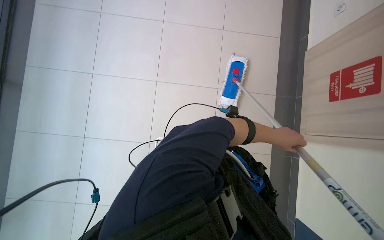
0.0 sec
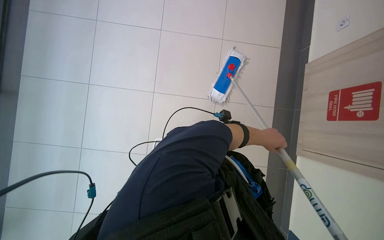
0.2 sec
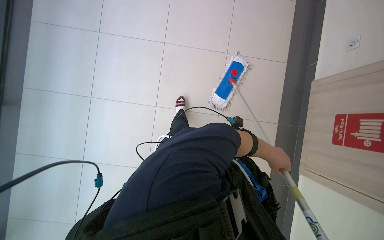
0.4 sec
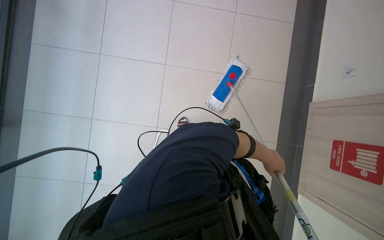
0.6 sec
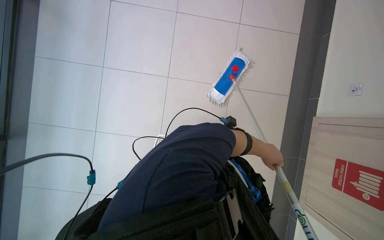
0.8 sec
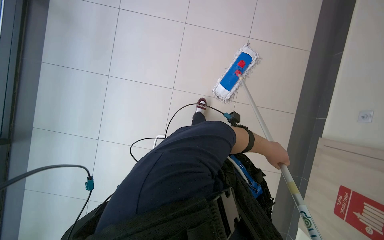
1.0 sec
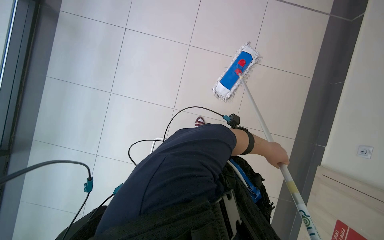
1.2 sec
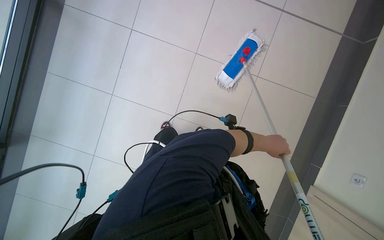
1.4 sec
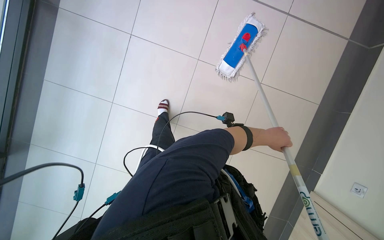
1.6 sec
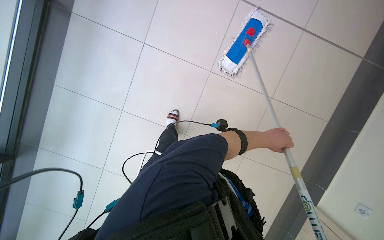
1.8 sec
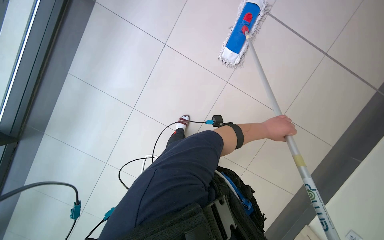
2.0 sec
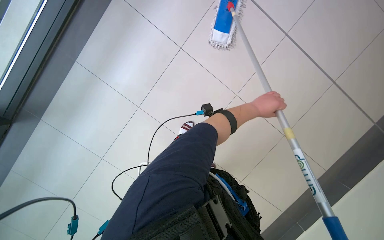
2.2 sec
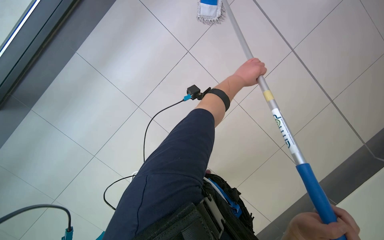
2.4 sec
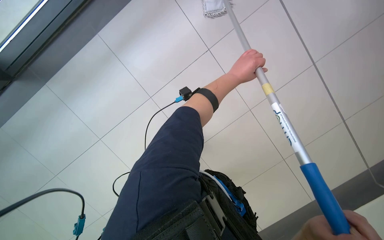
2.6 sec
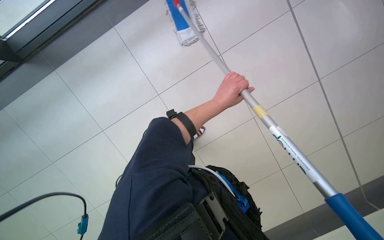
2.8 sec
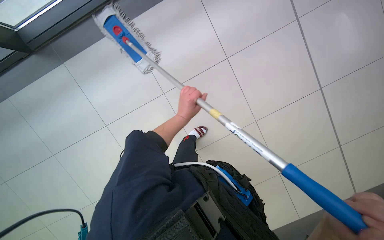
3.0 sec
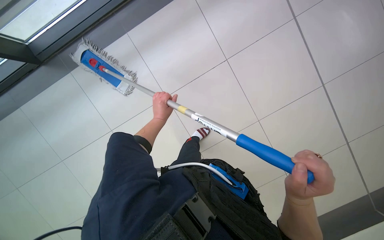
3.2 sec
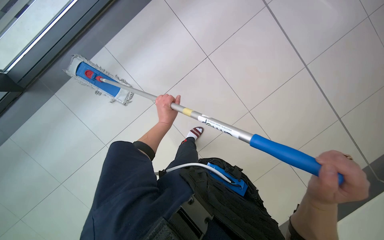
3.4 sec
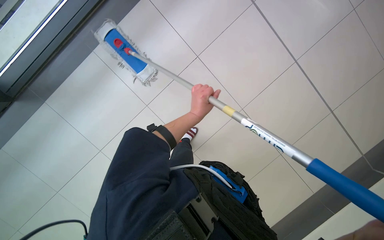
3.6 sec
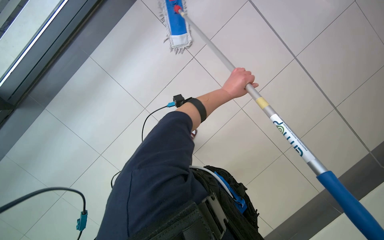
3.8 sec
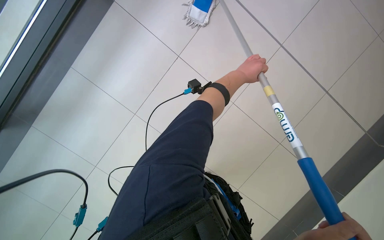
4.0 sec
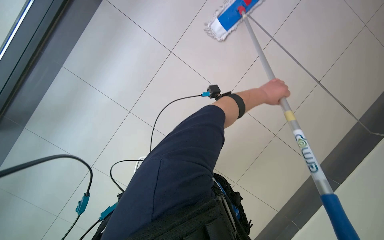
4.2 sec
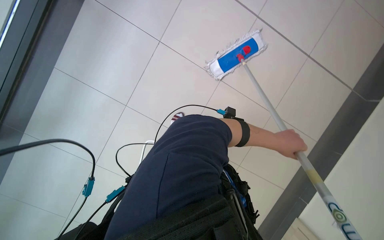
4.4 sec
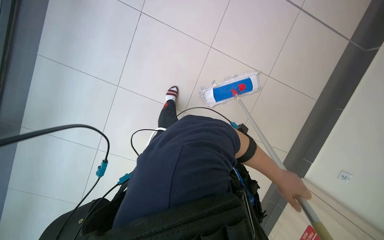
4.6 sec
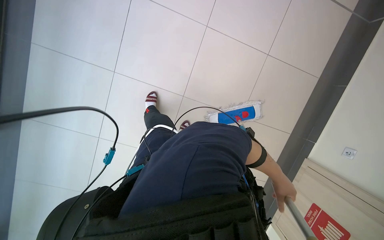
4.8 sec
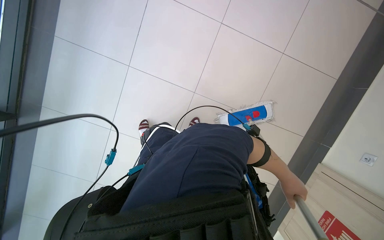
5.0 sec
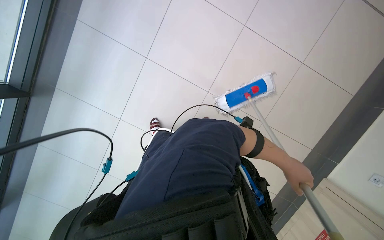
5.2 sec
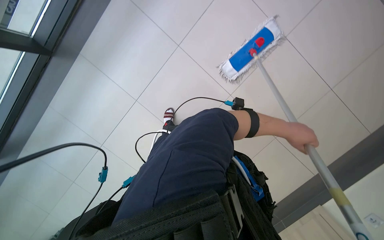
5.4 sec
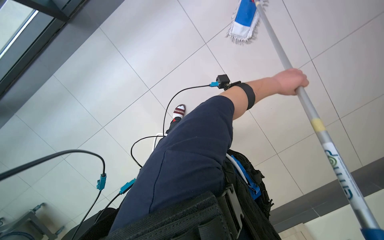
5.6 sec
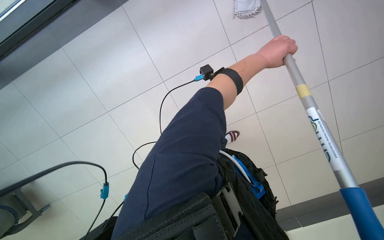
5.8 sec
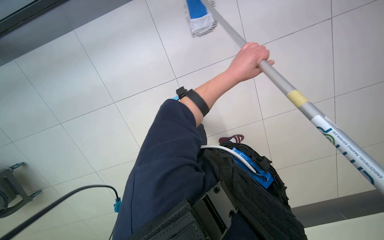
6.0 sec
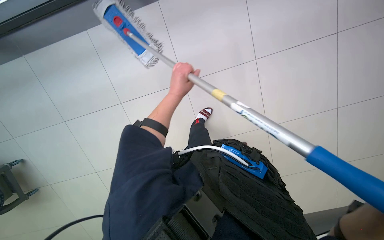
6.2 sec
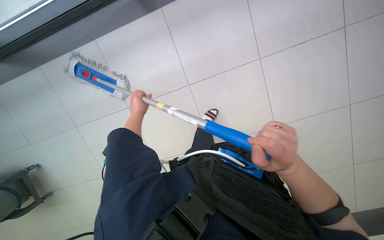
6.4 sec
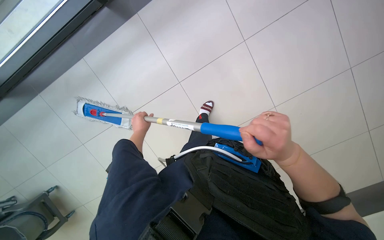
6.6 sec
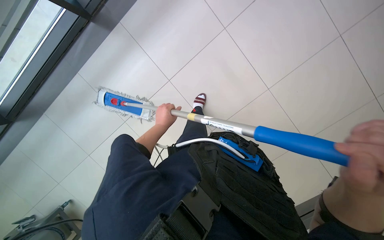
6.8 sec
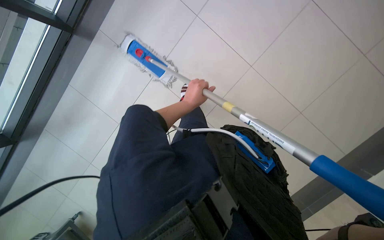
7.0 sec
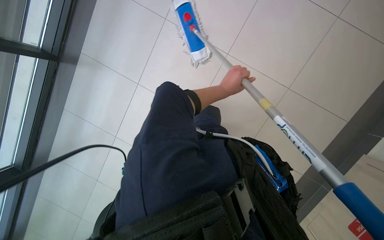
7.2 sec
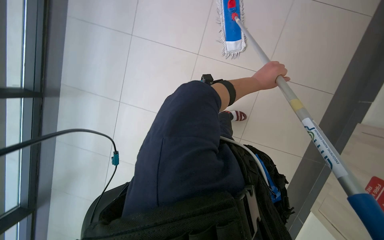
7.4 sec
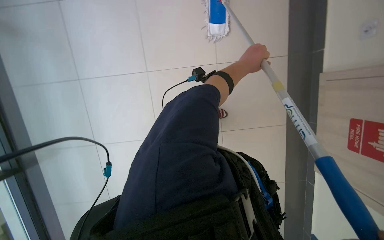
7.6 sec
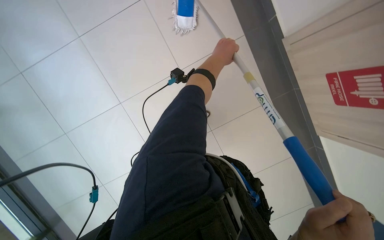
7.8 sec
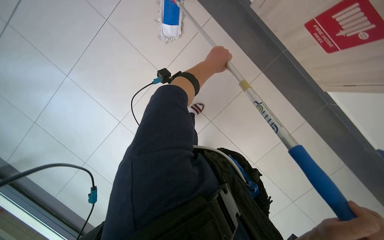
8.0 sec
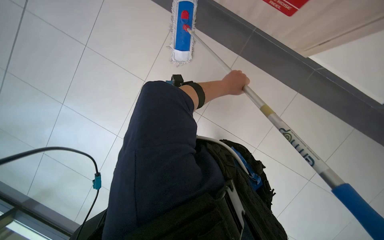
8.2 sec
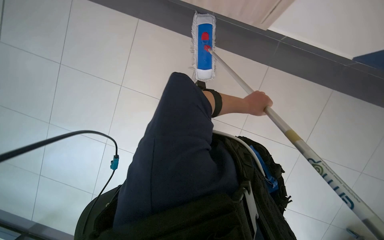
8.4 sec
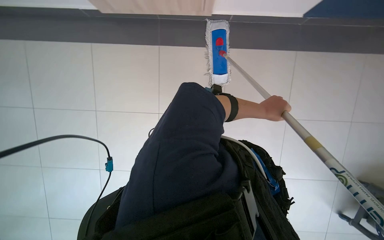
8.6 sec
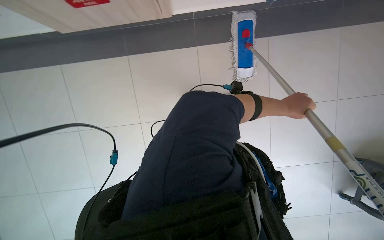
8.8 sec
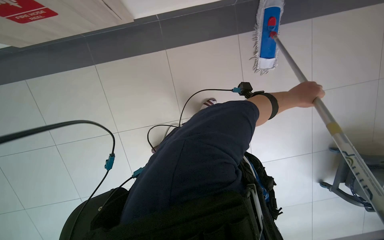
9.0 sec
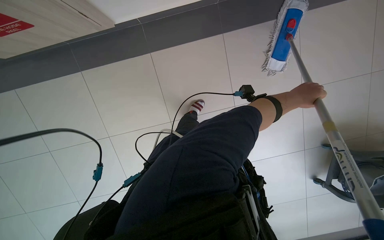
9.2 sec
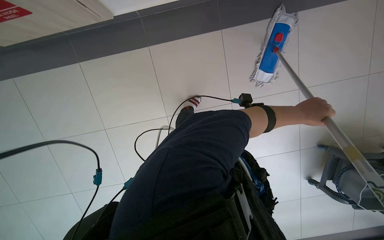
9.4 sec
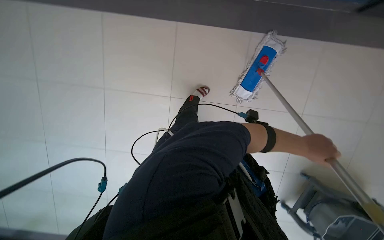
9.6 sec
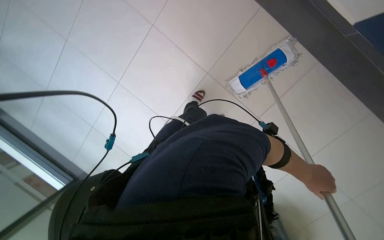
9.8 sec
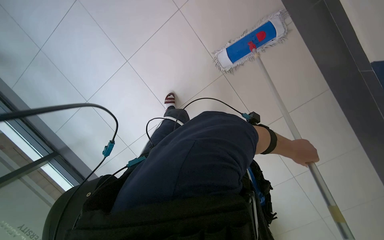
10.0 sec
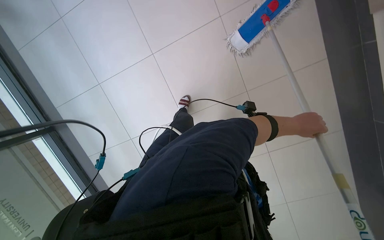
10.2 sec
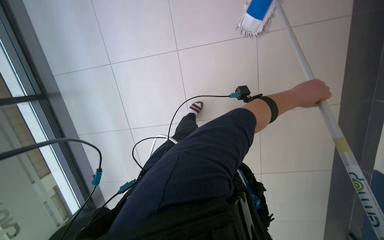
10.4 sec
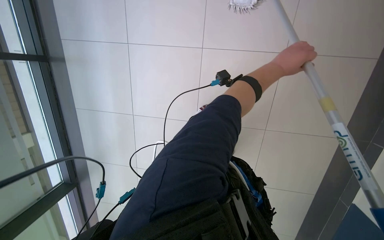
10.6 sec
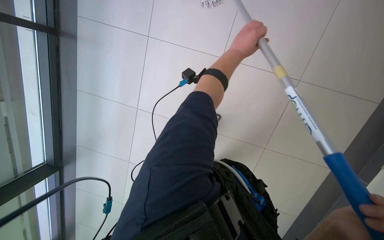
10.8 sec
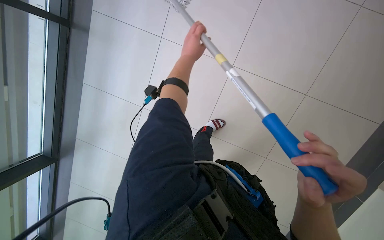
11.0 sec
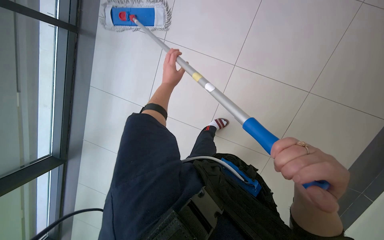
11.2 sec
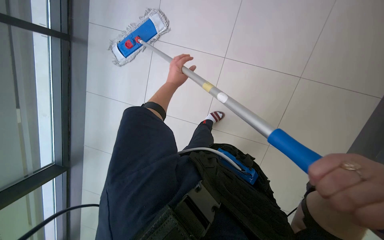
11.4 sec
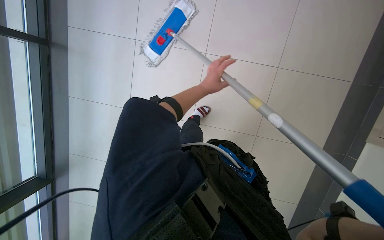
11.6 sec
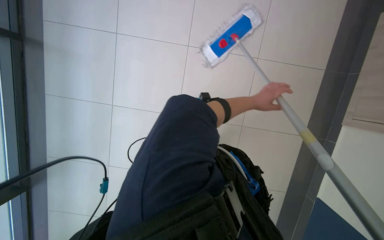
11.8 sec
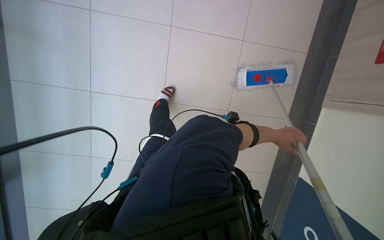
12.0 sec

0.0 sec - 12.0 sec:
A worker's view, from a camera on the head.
Job: mopping floor.
The whole recording: Mopping tiled floor. The worker mops the tiled floor, occasionally moving the mop bucket and cleaning the mop head.
0.0 sec - 1.6 sec: The camera is carried some 50 cm.
1.6 sec - 3.0 sec: The wearer looks about 15 degrees further downward. The left hand is displaced to the left by roughly 30 cm.
3.0 sec - 4.4 sec: The camera is carried some 40 cm. The camera is aimed approximately 15 degrees further to the right. The view tips upward by roughly 15 degrees. Everything in view rotates about 55 degrees clockwise.
4.4 sec - 6.0 sec: The wearer's head swings about 35 degrees to the left.
6.0 sec - 7.6 sec: The wearer looks roughly 20 degrees further downward.
7.6 sec - 9.0 sec: The view swings approximately 15 degrees to the left.
9.0 sec - 10.4 sec: The camera is carried approximately 1 m.
10.4 sec - 12.0 sec: The wearer looks some 20 degrees further to the left. The left hand moves about 35 cm to the left and comes back.

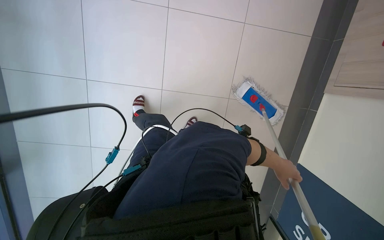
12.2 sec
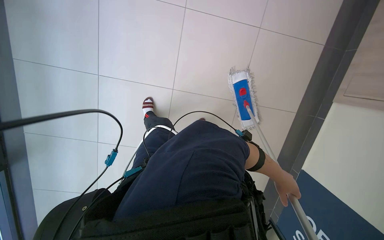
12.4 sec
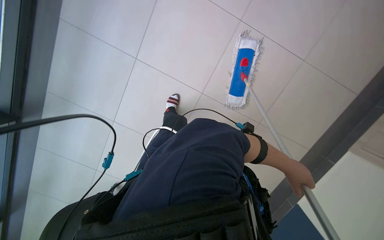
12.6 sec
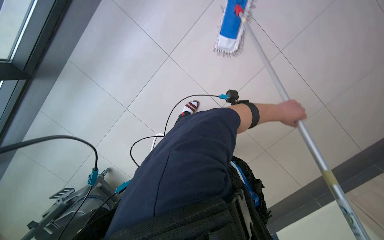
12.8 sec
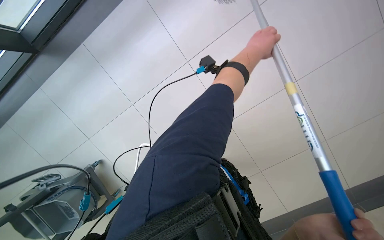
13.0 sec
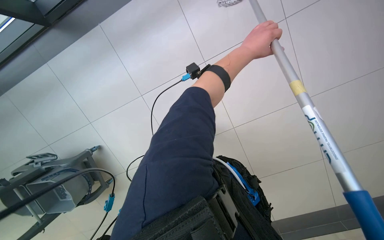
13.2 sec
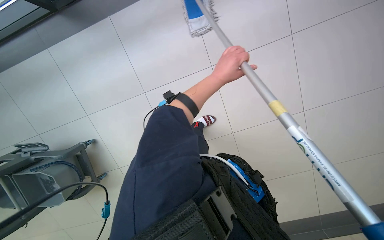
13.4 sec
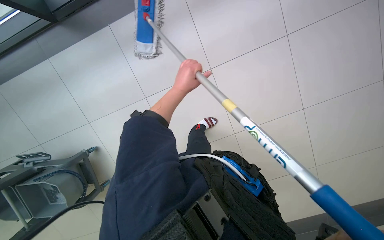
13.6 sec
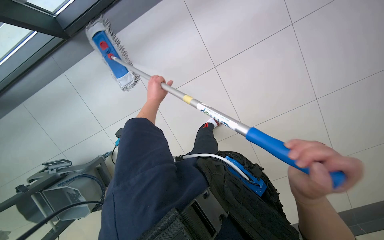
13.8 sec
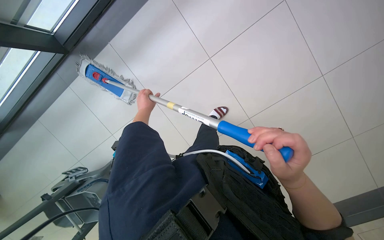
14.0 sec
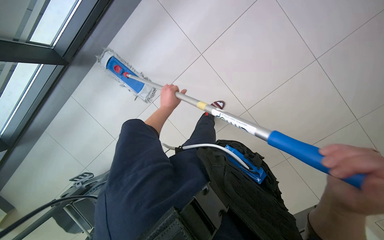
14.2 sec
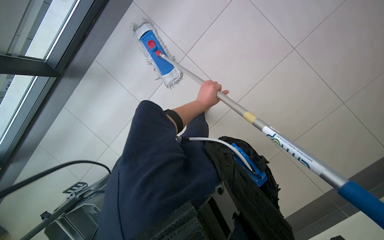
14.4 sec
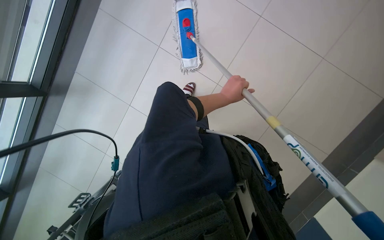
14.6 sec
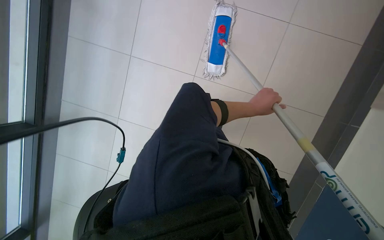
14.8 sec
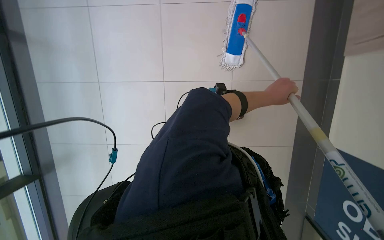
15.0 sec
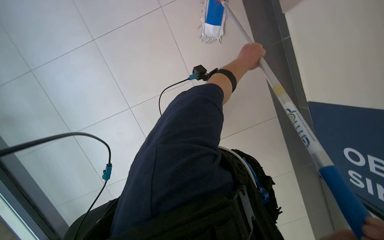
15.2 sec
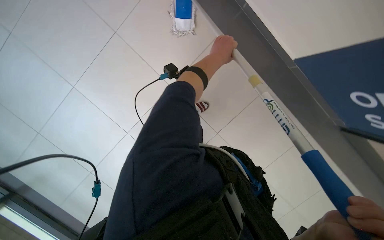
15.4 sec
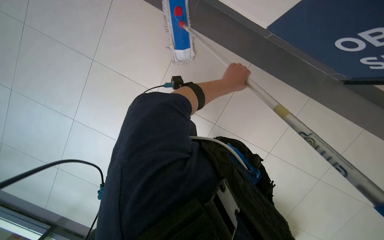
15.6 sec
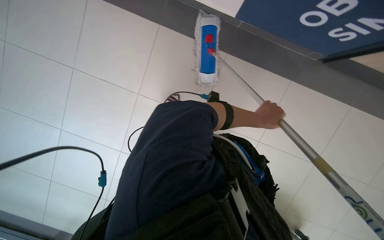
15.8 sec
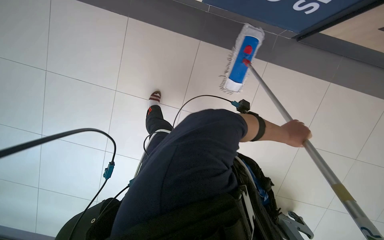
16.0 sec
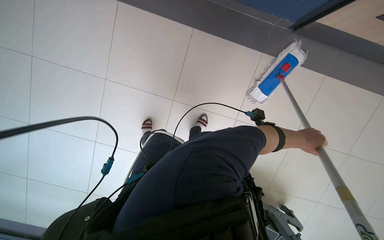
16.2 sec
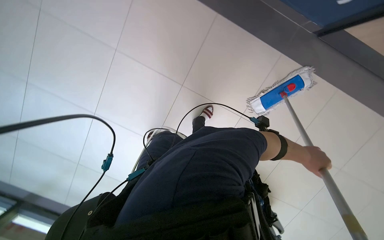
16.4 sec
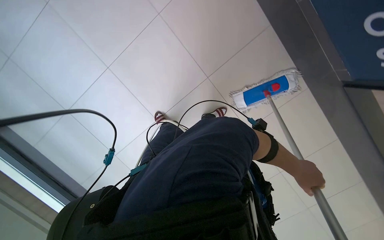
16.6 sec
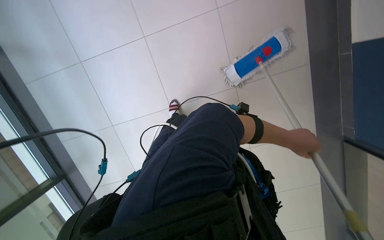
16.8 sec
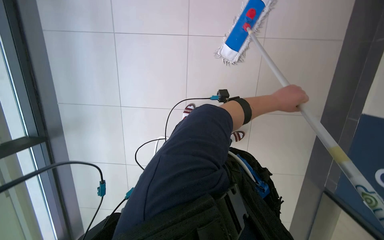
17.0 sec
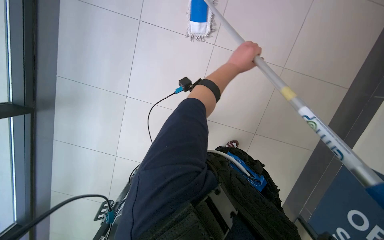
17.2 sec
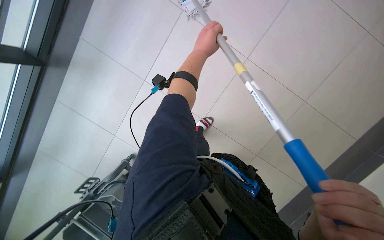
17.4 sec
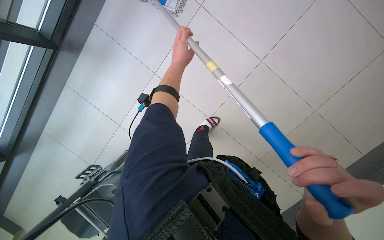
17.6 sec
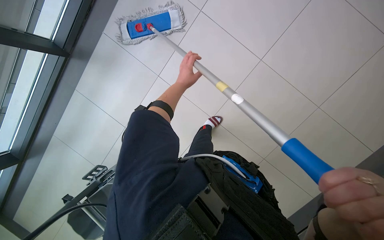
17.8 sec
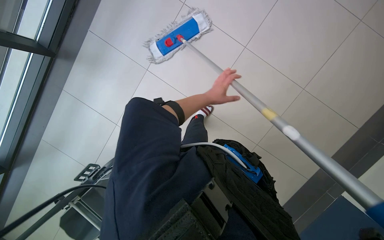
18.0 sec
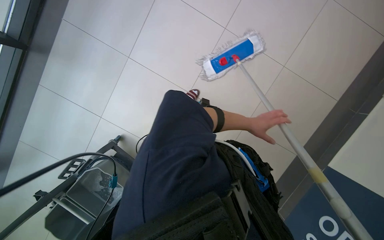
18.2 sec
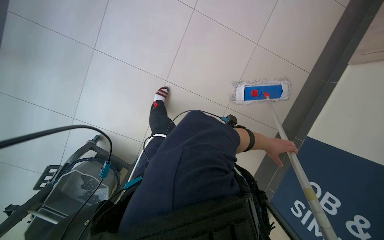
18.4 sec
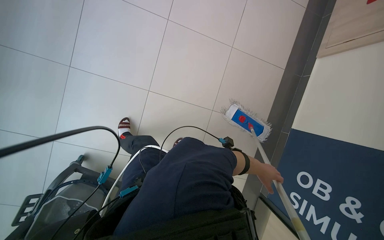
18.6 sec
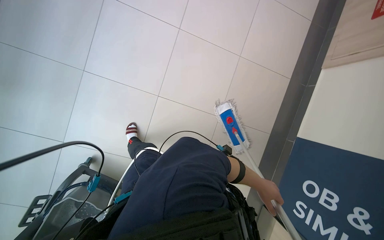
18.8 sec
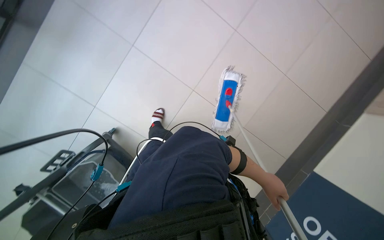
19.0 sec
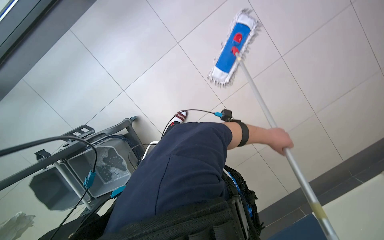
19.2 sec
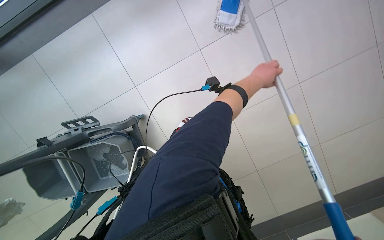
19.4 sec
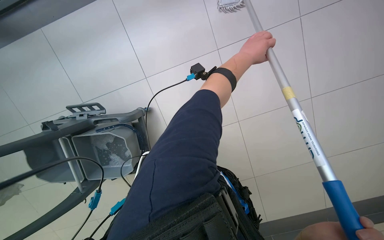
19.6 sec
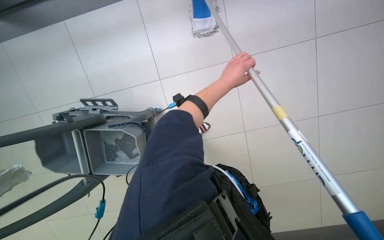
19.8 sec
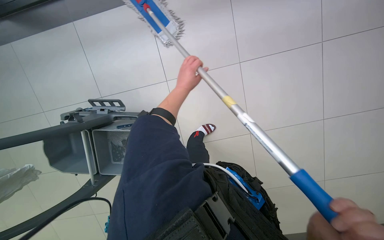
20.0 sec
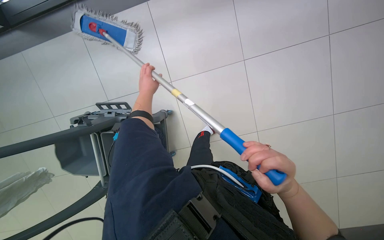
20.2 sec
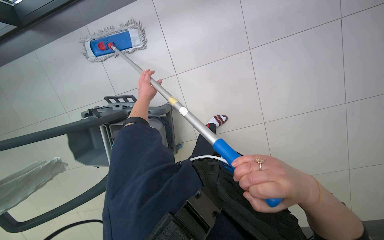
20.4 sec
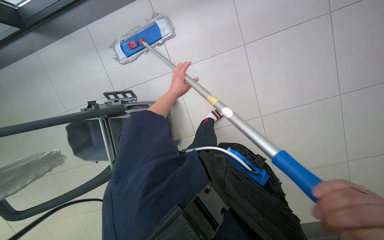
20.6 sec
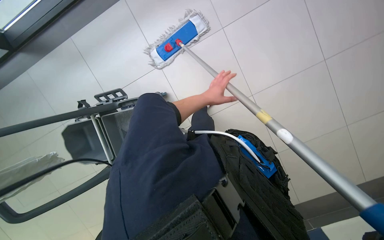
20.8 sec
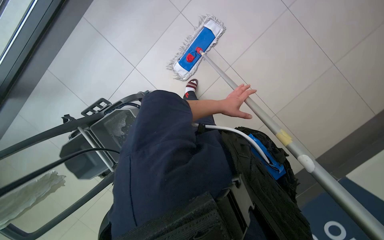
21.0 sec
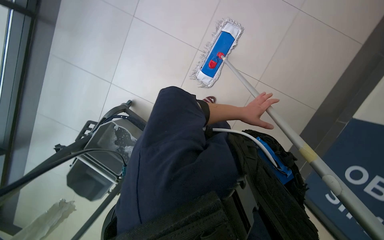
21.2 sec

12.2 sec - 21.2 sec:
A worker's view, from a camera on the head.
Job: mopping floor.
The whole recording: Mopping tiled floor. The worker mops the tiled floor, occasionally moving the mop bucket and cleaning the mop head.
12.2 sec - 13.8 sec: The wearer looks roughly 15 degrees further downward. The left hand goes about 50 cm to the left and up the picture.
13.8 sec - 15.2 sec: The left hand goes roughly 25 cm to the right.
15.2 sec - 16.6 sec: The left hand goes approximately 10 cm down the picture.
18.2 sec - 19.8 sec: The left hand heads to the left and nearer to the camera, covering roughly 35 cm, and goes down the picture and returns, approximately 15 cm each way.
